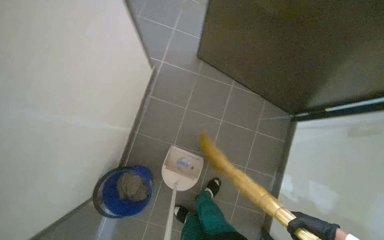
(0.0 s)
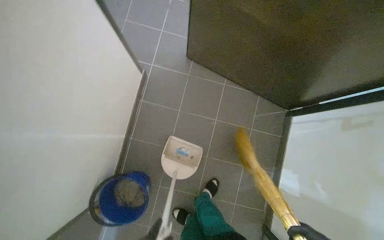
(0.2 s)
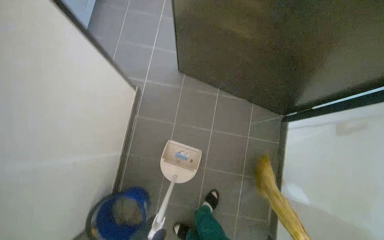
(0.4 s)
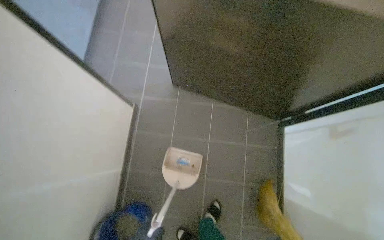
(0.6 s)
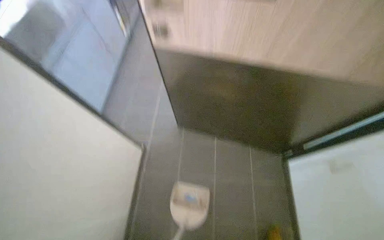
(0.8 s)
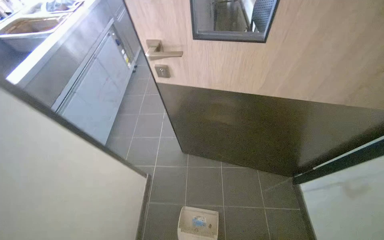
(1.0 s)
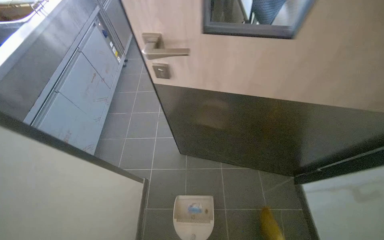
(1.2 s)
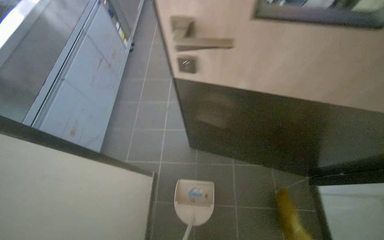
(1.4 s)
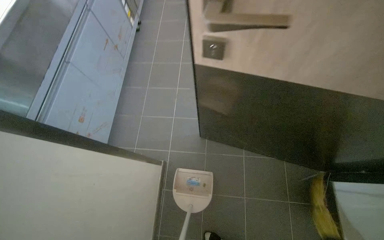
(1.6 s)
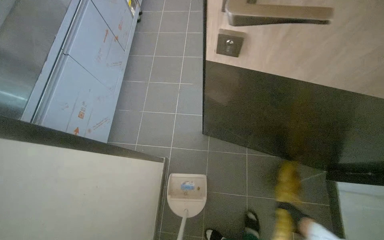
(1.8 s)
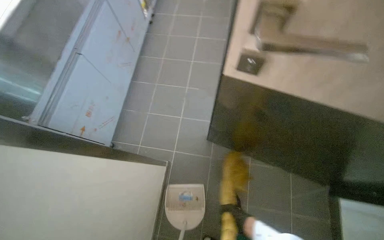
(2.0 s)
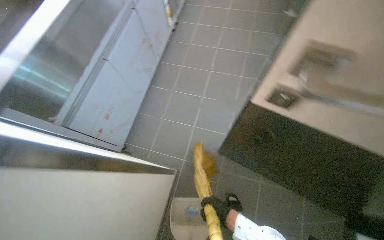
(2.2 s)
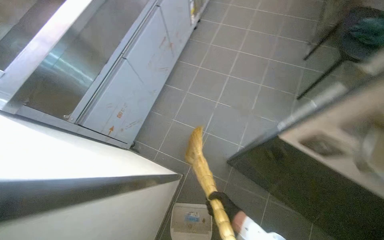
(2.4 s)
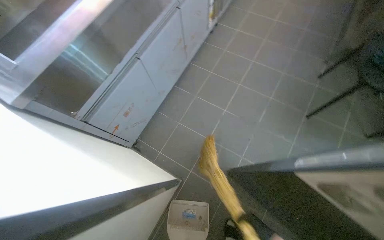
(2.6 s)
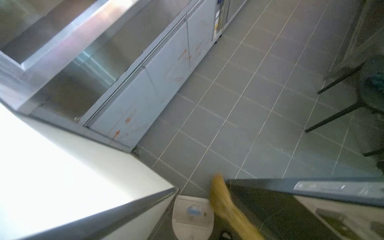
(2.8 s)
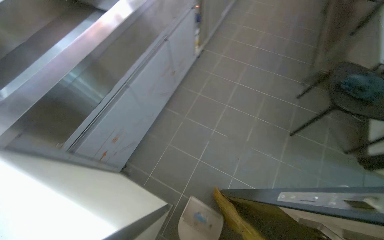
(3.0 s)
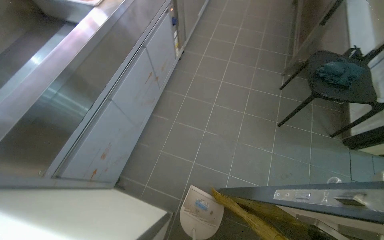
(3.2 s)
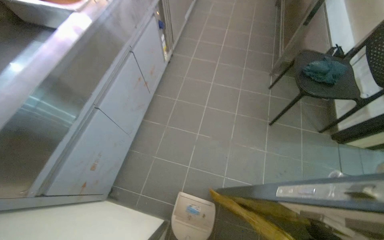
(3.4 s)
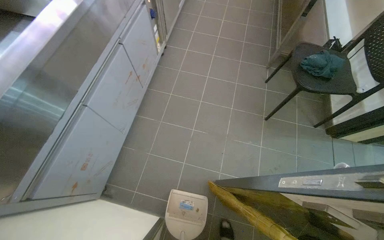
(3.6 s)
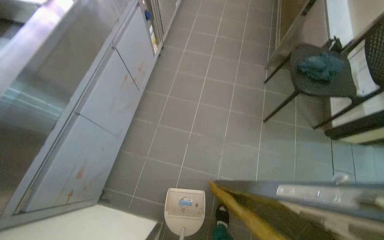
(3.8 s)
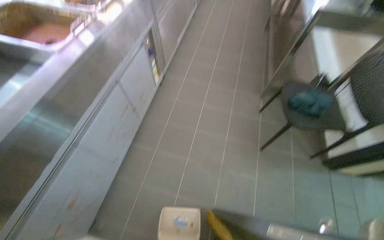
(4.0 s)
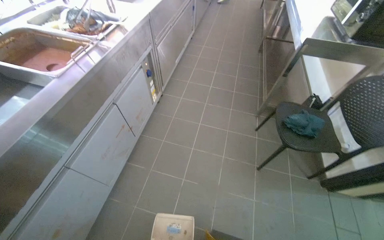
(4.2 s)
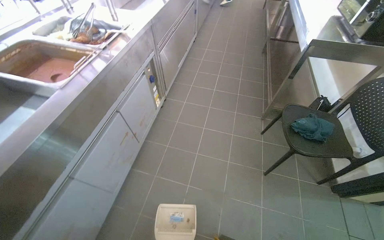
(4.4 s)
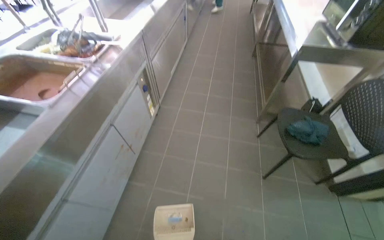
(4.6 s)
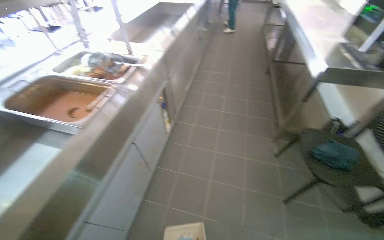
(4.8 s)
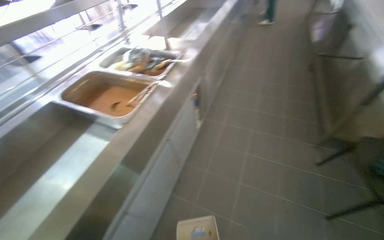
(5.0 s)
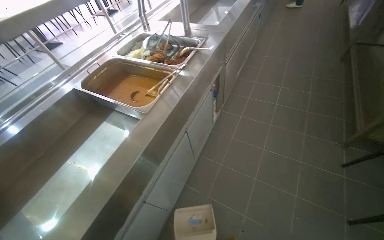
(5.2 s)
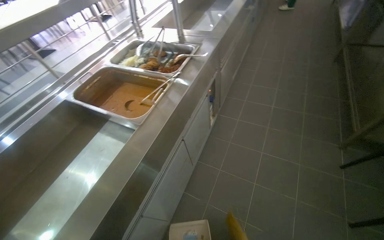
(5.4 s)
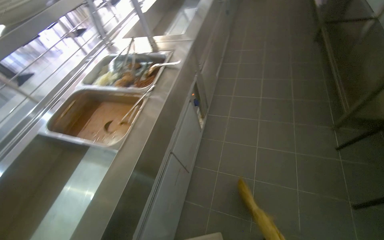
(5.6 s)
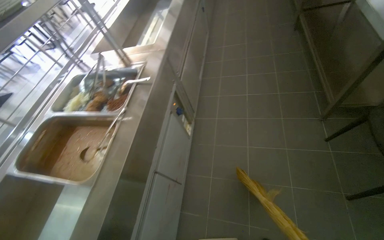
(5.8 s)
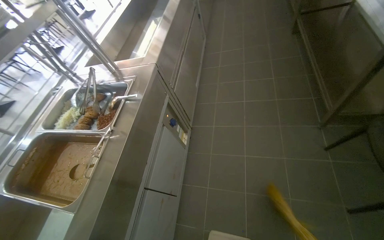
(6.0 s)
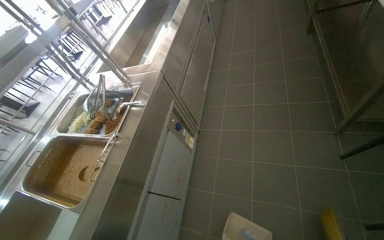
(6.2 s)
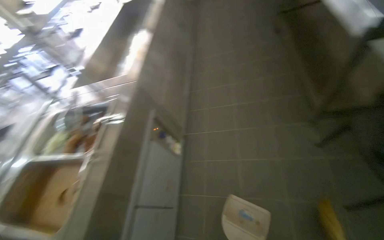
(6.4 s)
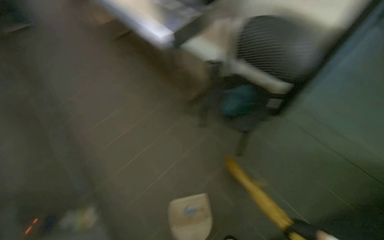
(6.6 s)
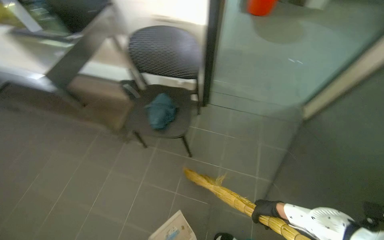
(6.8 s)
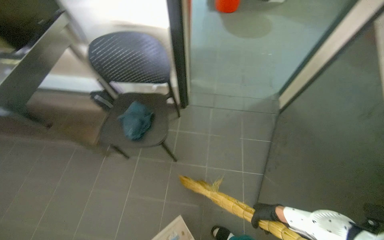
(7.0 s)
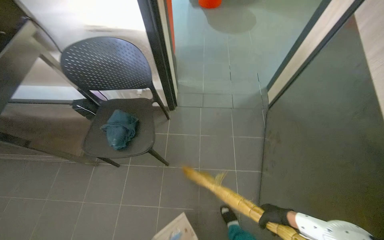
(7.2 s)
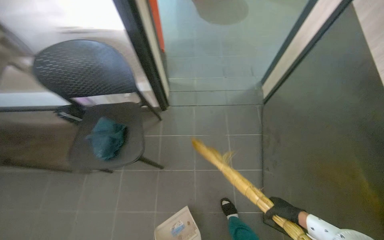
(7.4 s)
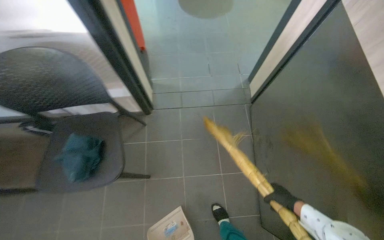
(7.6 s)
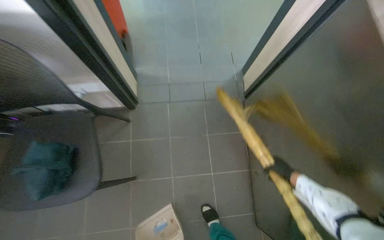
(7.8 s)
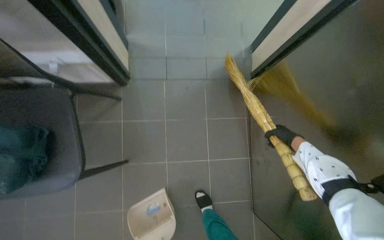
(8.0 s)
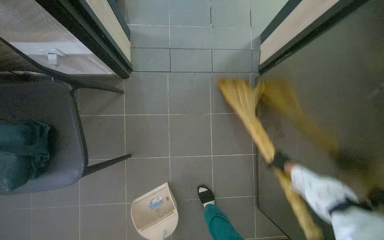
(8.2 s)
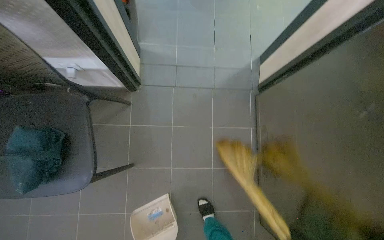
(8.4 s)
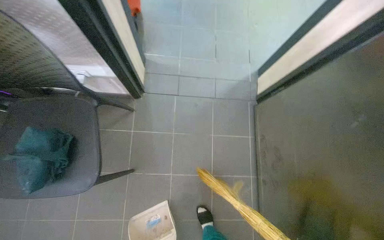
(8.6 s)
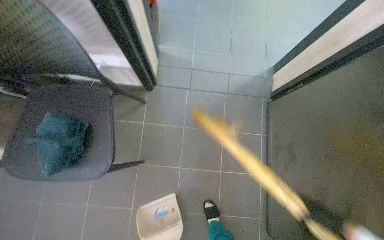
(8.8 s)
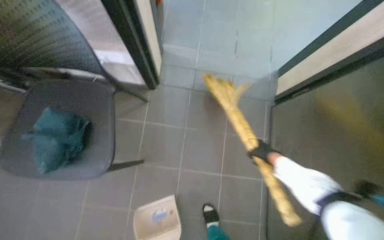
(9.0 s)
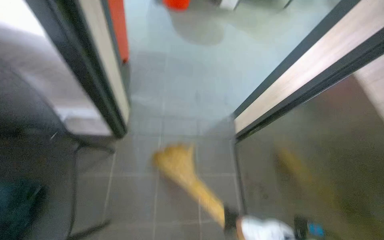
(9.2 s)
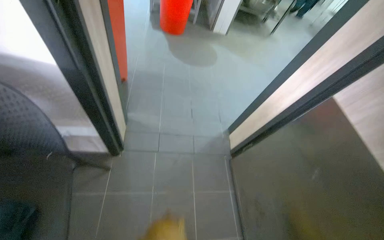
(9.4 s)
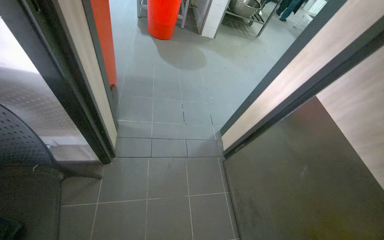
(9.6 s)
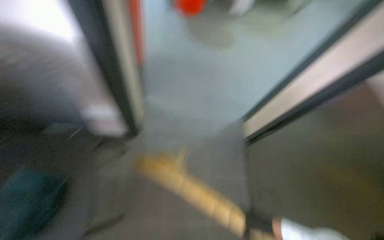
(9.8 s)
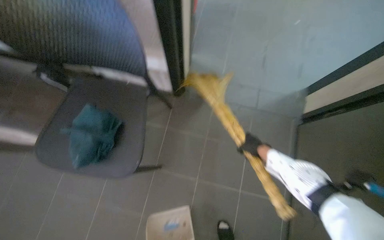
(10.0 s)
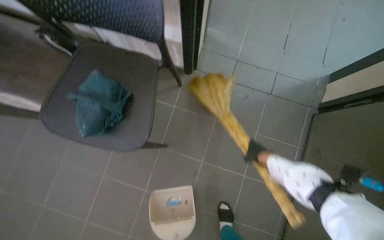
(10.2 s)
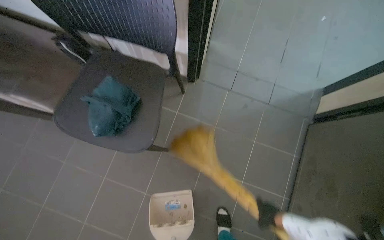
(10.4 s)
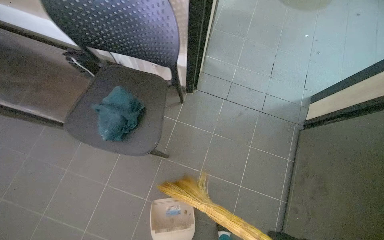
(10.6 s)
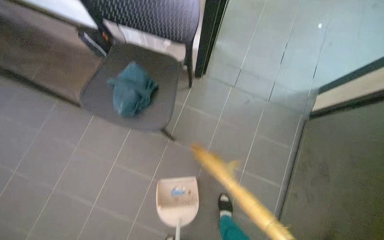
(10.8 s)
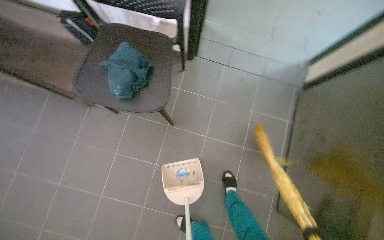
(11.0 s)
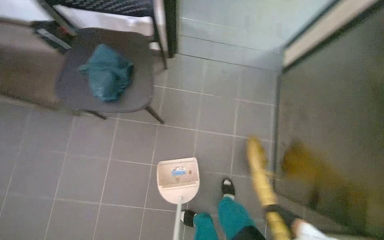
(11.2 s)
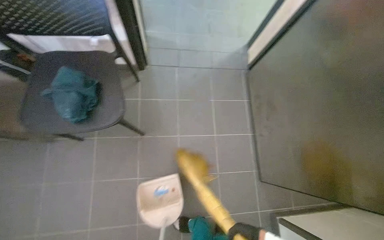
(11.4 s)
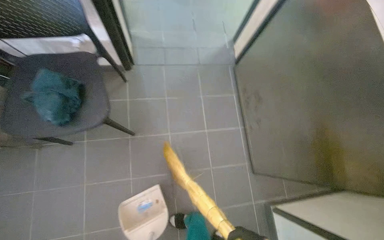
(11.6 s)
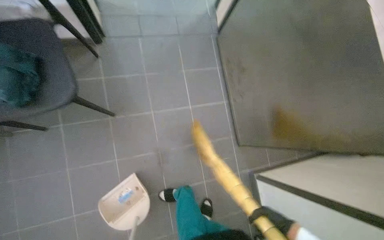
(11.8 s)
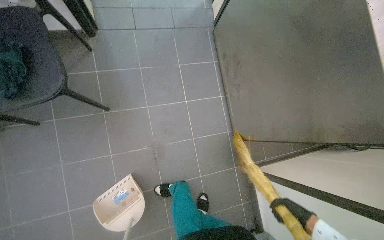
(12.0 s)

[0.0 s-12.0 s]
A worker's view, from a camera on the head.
Job: sweeping floor.
The whole recording: Collecting debris with dustpan. The worker sweeps debris into a dustpan and collects it from the floor.
0.0 to 1.6 s: The view tips upward by roughly 15 degrees.
4.4 to 6.0 s: The head travels some 40 cm.
6.0 to 7.6 s: The camera travels some 80 cm. The head rotates roughly 105 degrees to the right.
10.4 to 12.0 s: The head rotates roughly 35 degrees to the right.

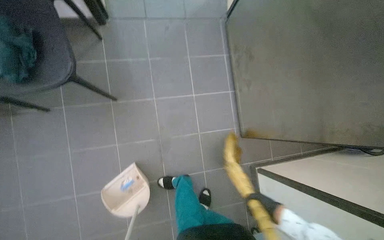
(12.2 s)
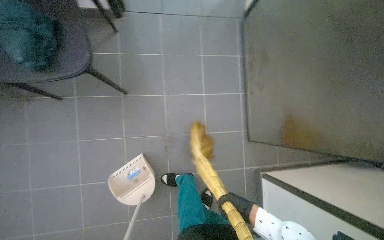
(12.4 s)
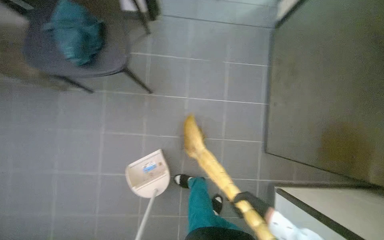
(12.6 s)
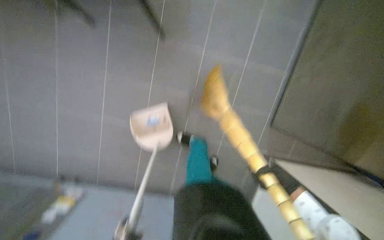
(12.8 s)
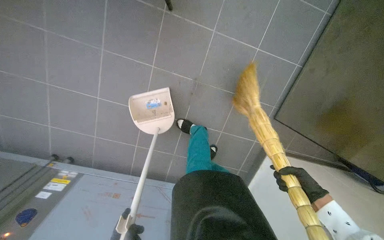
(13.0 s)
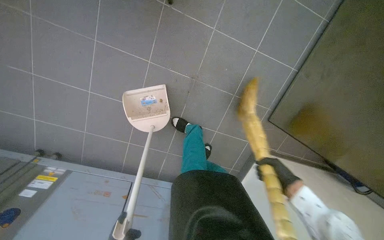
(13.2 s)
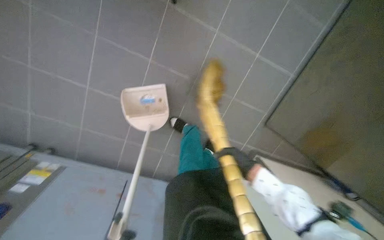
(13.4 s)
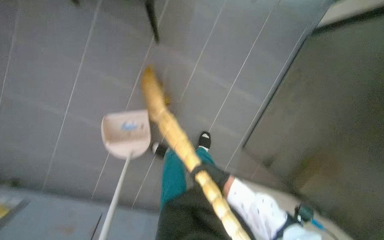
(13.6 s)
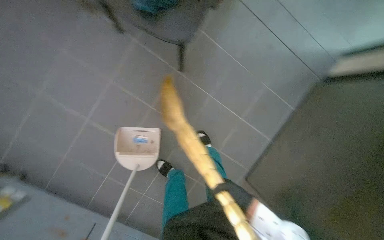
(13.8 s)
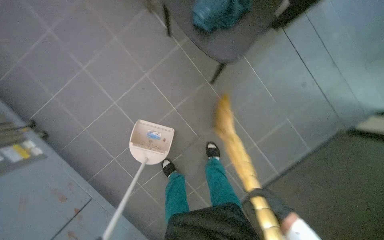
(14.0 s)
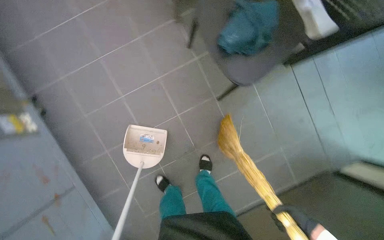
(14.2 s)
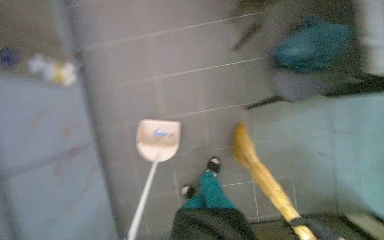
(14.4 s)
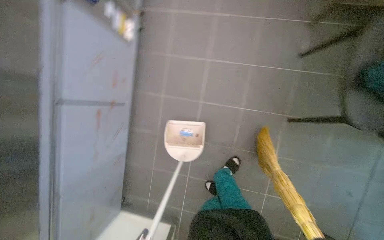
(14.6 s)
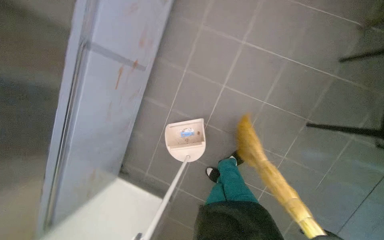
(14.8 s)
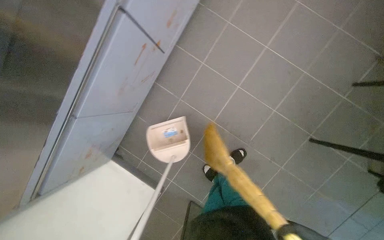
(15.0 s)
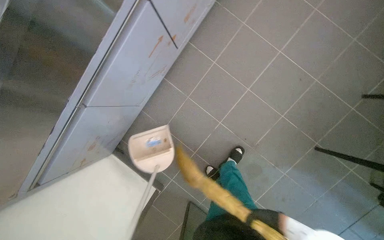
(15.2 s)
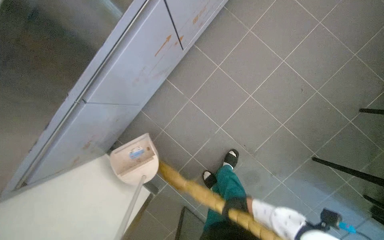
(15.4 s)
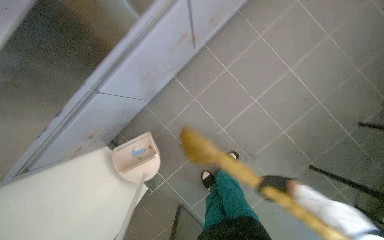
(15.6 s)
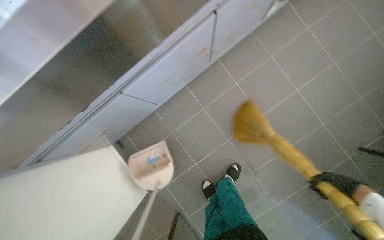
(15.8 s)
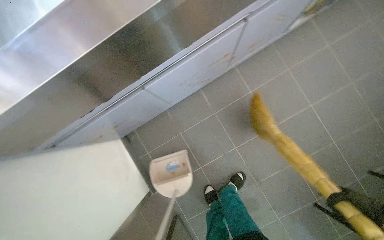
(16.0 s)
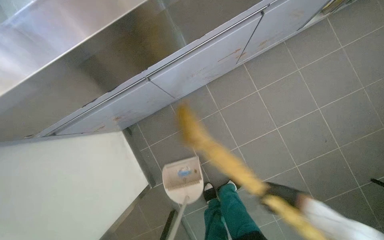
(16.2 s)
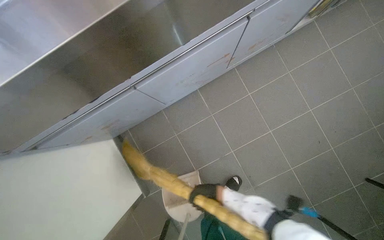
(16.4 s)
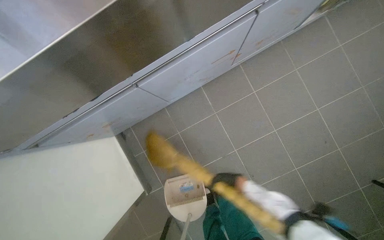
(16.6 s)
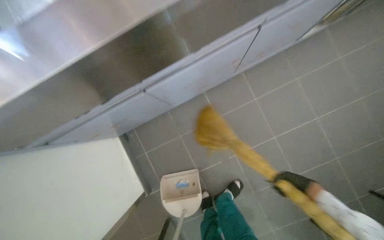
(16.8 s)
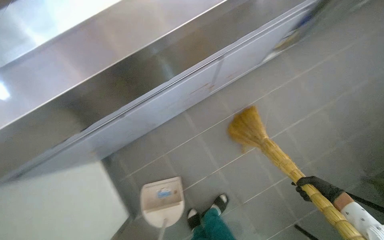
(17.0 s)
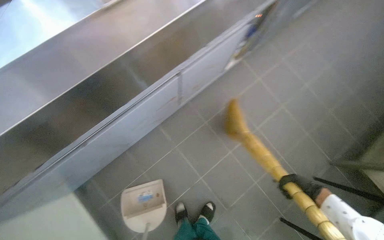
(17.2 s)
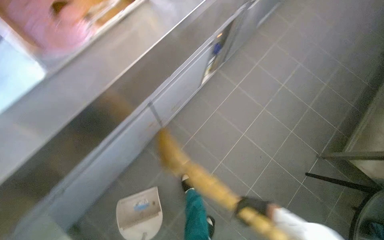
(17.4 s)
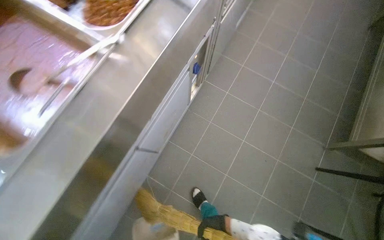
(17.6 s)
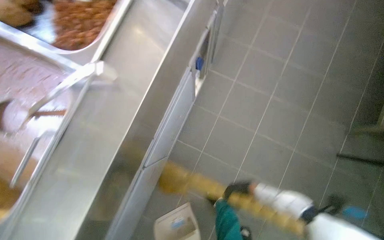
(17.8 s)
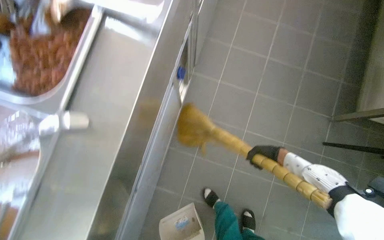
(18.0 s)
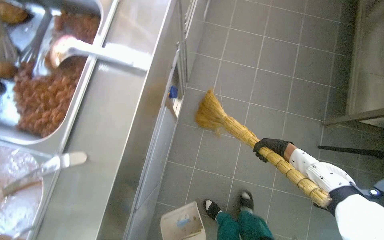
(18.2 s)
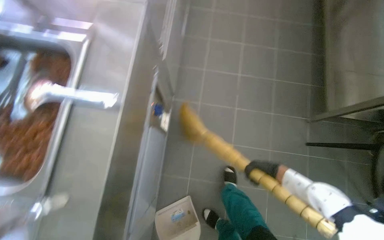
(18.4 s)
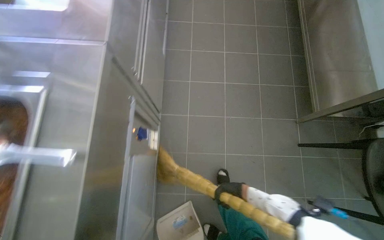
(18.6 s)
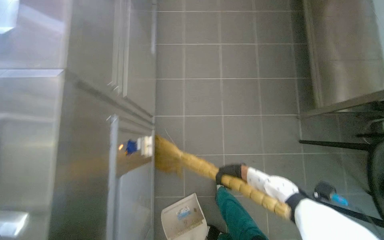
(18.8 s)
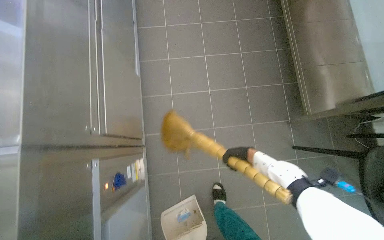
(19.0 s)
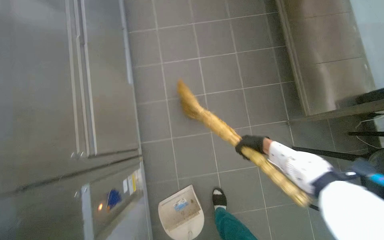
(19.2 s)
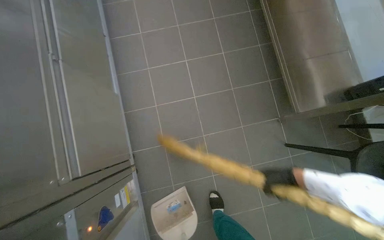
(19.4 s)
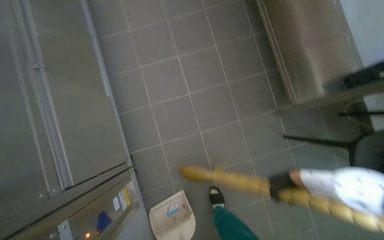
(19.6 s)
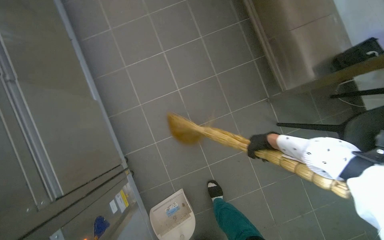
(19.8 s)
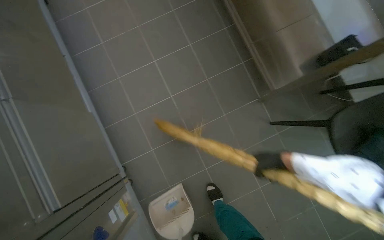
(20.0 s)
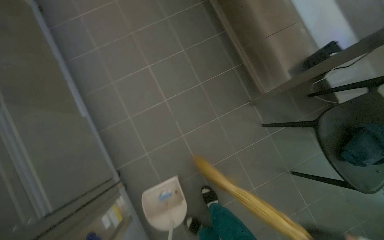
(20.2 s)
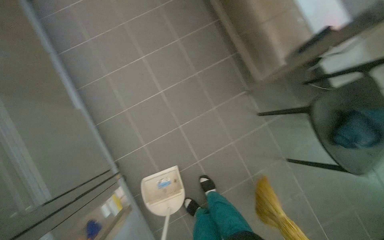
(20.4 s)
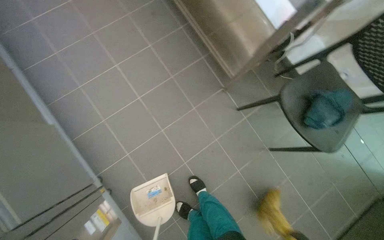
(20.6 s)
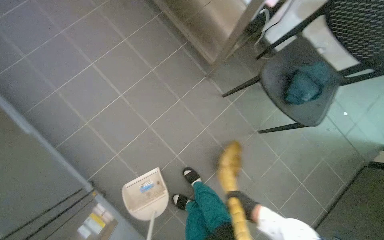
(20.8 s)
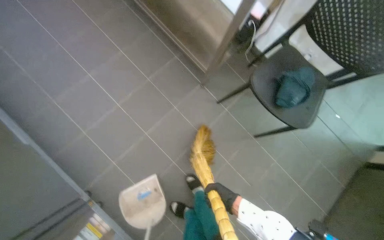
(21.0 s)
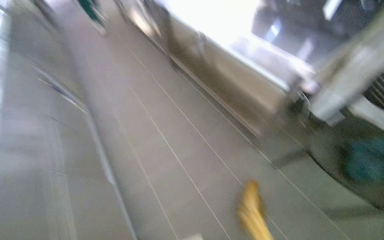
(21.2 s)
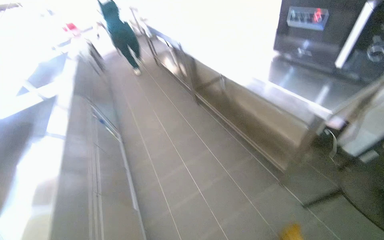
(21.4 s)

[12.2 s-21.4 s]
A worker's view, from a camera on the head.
Job: sweeping floor.
The whole recording: Collecting debris with dustpan. The worker sweeps debris into a dustpan and collects it from the floor.
12.2 to 13.8 s: The scene rotates clockwise by some 35 degrees.
13.8 to 15.2 s: The head travels about 50 cm. The scene turns some 75 degrees clockwise in the picture.
15.2 to 16.8 s: The scene turns approximately 25 degrees clockwise in the picture.
16.8 to 18.4 s: The head travels about 60 cm. The head rotates approximately 55 degrees to the right.
18.4 to 19.8 s: The camera is carried about 50 cm. Everything in view rotates roughly 30 degrees counterclockwise.
